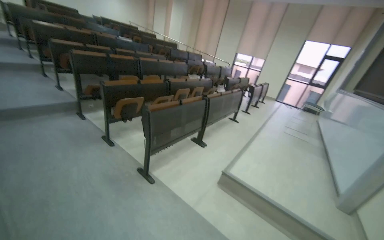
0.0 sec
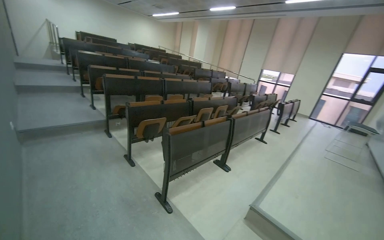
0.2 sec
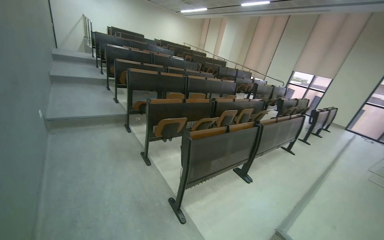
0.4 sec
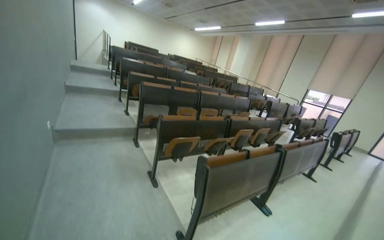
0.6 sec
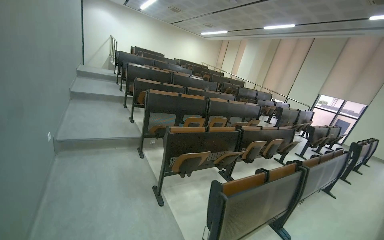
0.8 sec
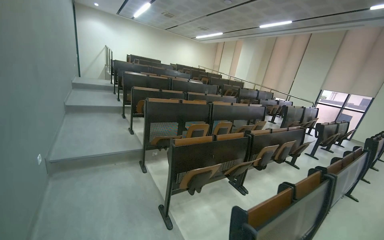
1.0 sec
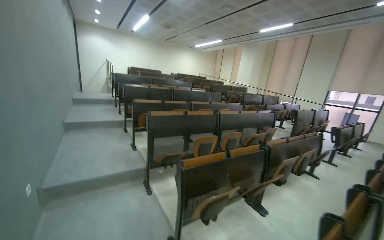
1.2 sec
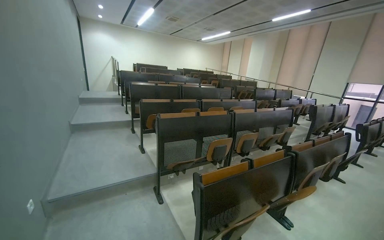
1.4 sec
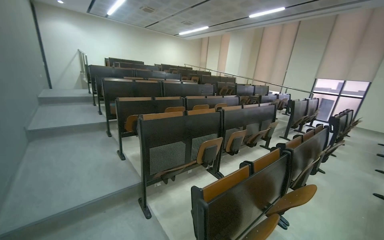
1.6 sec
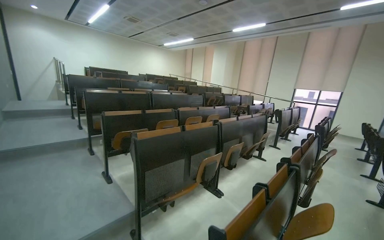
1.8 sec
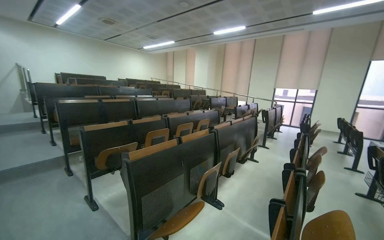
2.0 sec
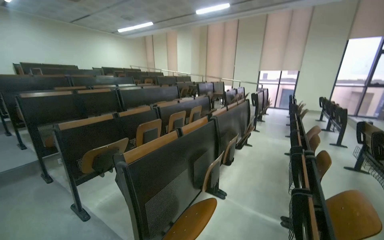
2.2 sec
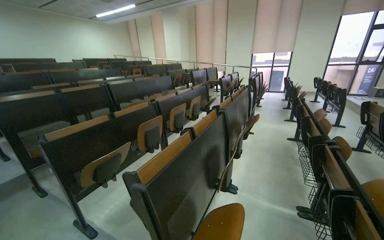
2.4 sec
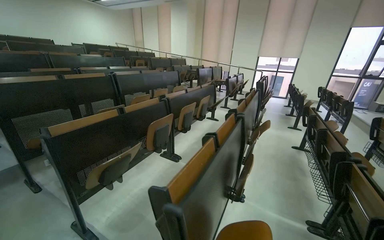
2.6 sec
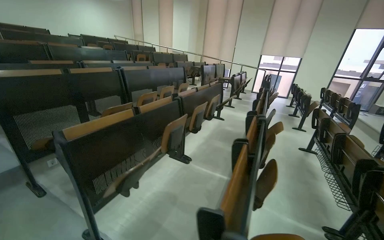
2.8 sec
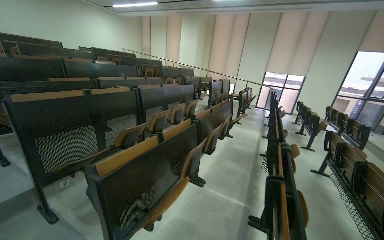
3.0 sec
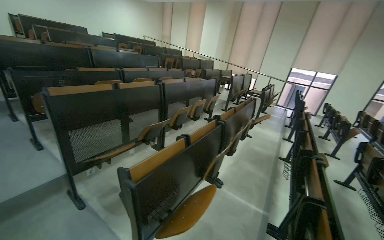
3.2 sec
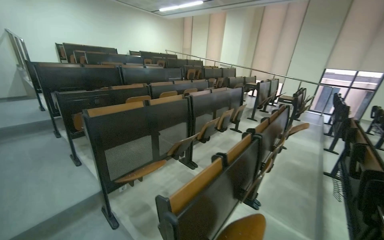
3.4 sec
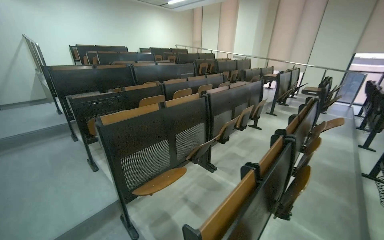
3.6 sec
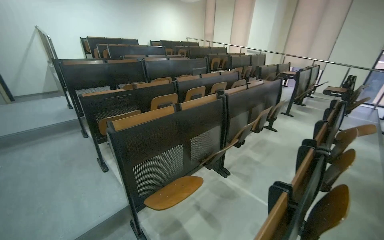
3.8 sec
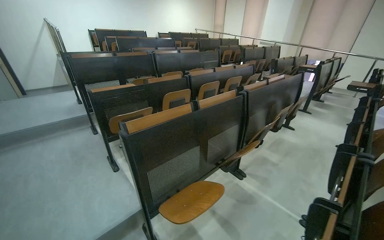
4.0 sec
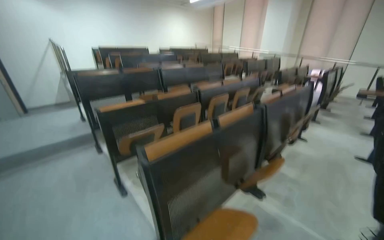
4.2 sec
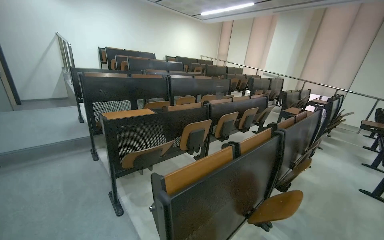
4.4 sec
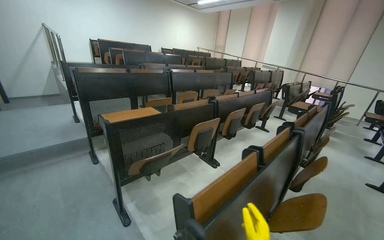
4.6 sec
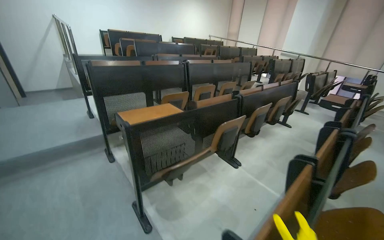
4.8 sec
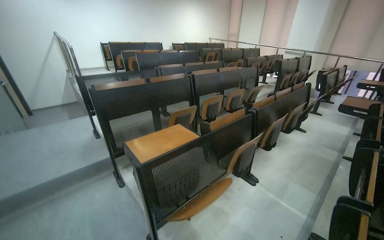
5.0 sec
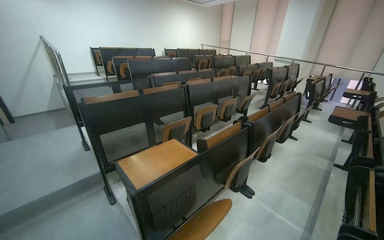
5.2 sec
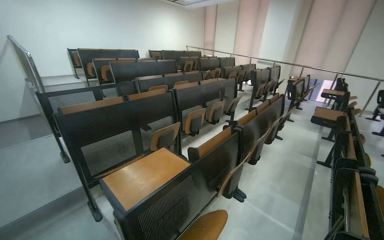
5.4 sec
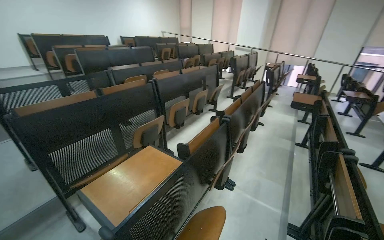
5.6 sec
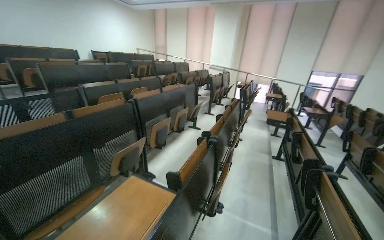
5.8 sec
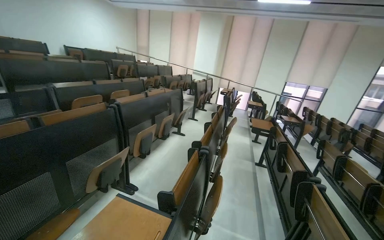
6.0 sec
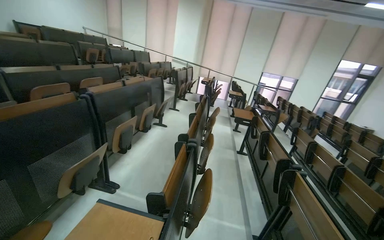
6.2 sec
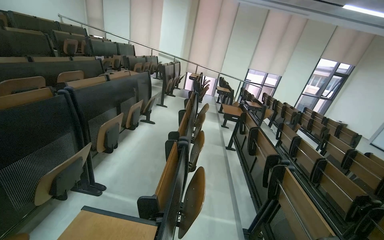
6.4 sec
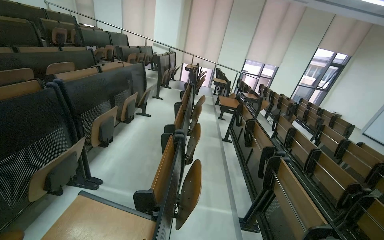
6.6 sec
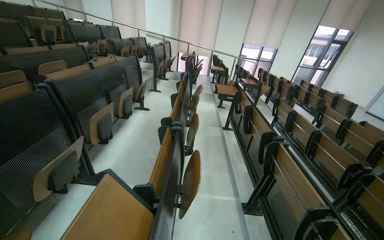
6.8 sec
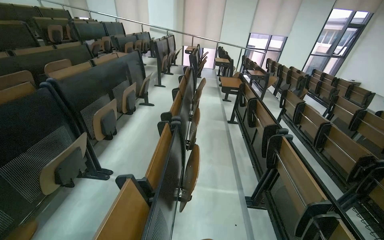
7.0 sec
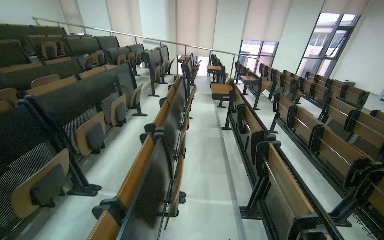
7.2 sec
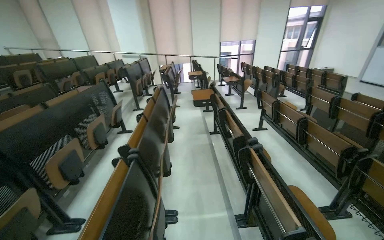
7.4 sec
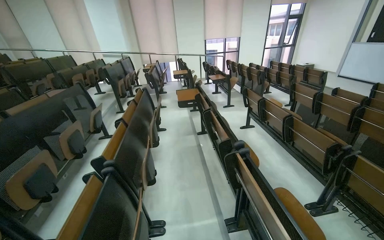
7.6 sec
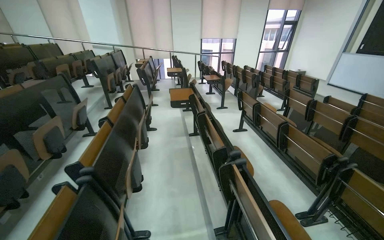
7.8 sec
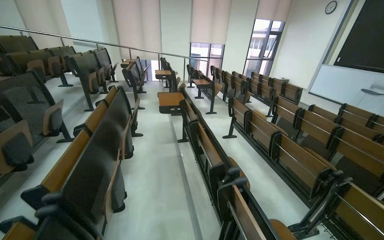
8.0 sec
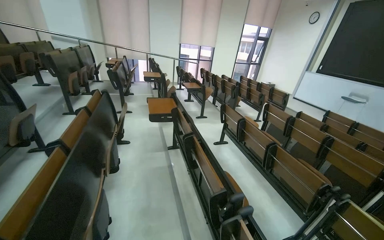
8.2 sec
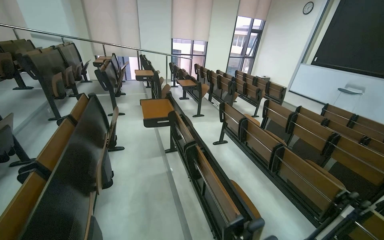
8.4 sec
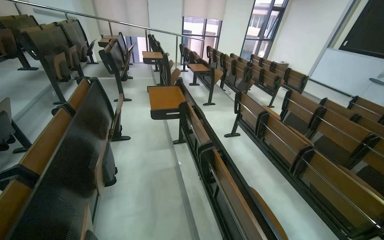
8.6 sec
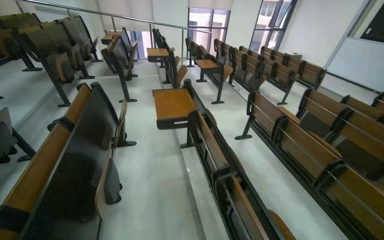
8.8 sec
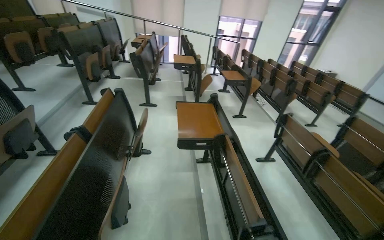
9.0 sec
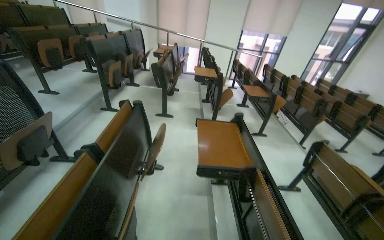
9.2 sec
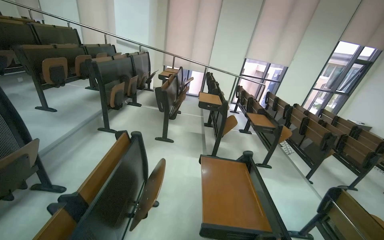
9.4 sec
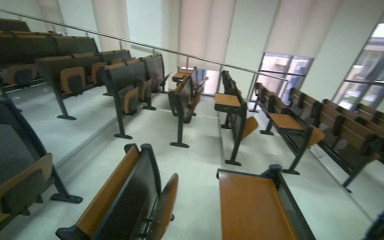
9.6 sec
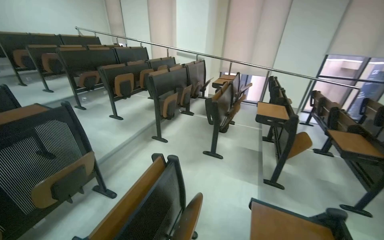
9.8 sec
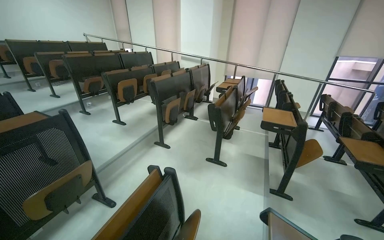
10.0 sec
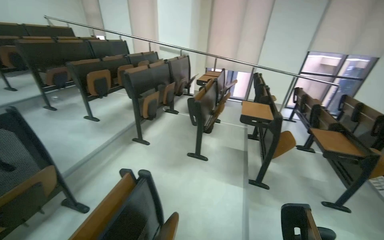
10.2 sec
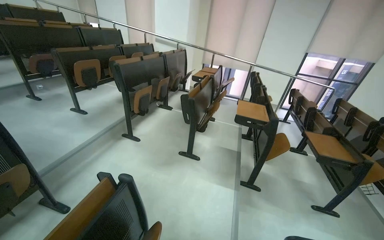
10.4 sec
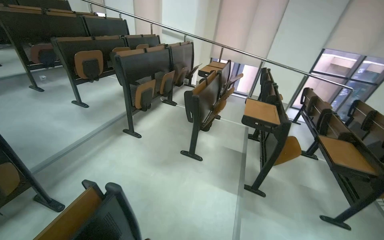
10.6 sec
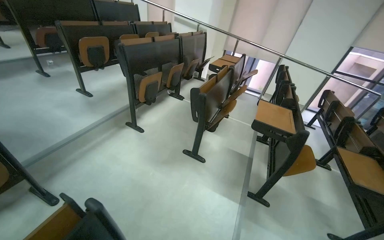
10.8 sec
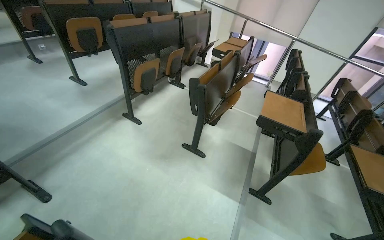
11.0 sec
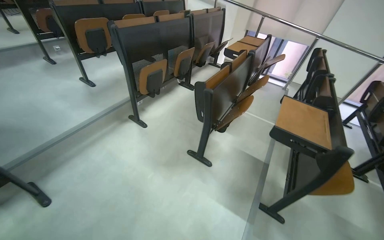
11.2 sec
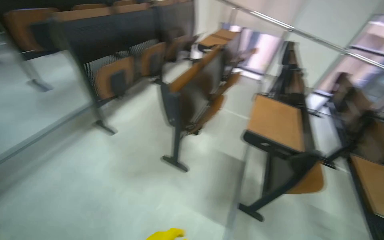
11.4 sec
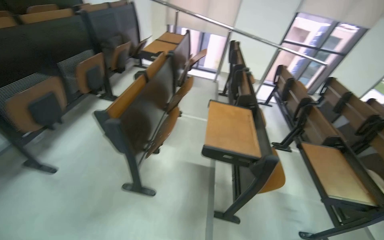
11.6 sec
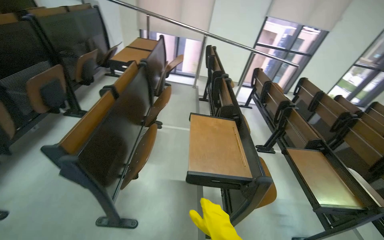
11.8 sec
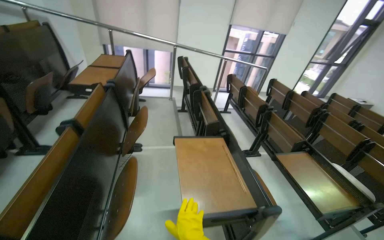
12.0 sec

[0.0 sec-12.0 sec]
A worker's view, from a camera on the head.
Job: organizing items.
The whole recording: Organizing auditorium chairs and desks. The worker adjusts and aligns chairs and desks in the auditorium.
0.0 sec to 1.6 sec: The camera travels some 1.5 m. The camera is aimed about 15 degrees further to the left. The view tilts approximately 10 degrees upward.
1.6 sec to 3.0 sec: The head travels about 1.5 m. The view pans to the right by about 25 degrees.
3.0 sec to 4.4 sec: The camera is carried approximately 1 m. The camera is aimed about 20 degrees further to the left.
4.4 sec to 6.0 sec: The wearer moves approximately 1 m. The head rotates approximately 30 degrees to the right.
6.0 sec to 7.6 sec: The head travels roughly 50 cm. The wearer's head swings roughly 25 degrees to the right.
7.6 sec to 9.0 sec: The head travels roughly 1 m.
9.0 sec to 10.4 sec: The head travels approximately 90 cm. The head turns to the left by about 25 degrees.
10.4 sec to 12.0 sec: The wearer moves some 1.5 m. The wearer's head swings roughly 30 degrees to the right.

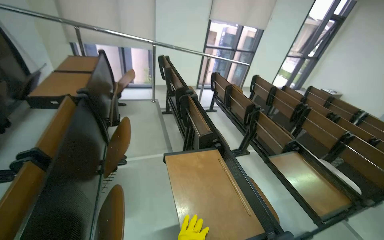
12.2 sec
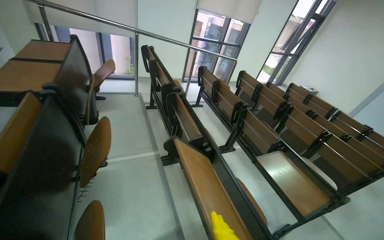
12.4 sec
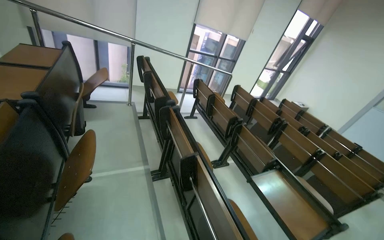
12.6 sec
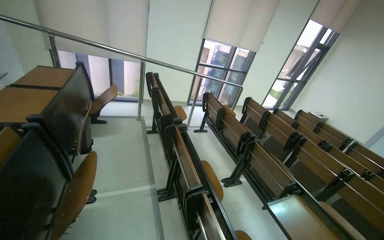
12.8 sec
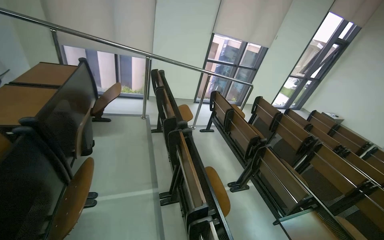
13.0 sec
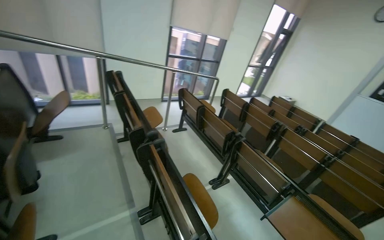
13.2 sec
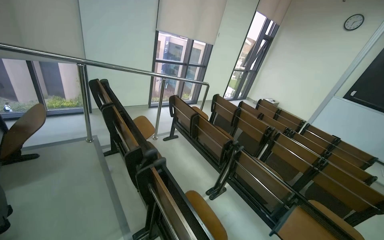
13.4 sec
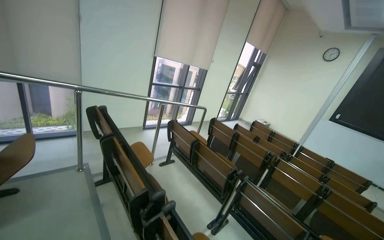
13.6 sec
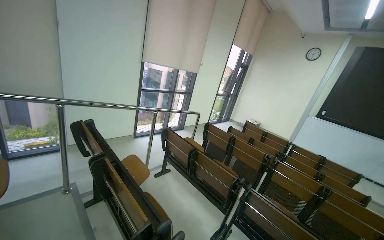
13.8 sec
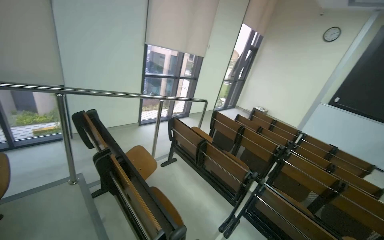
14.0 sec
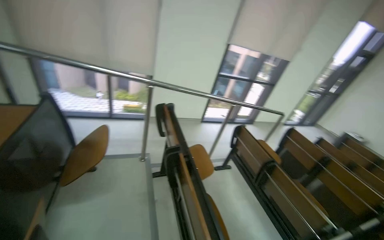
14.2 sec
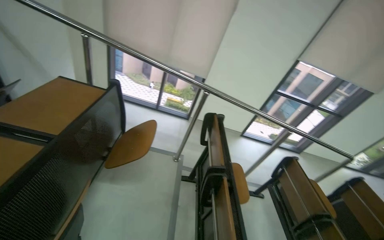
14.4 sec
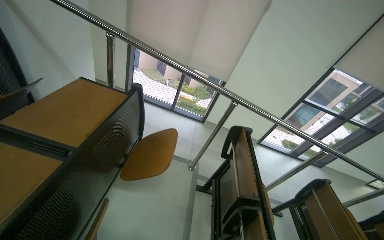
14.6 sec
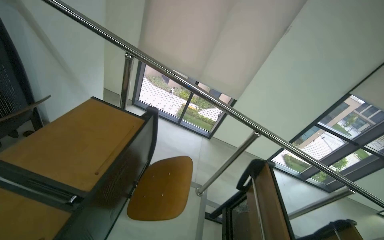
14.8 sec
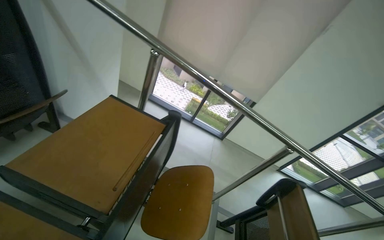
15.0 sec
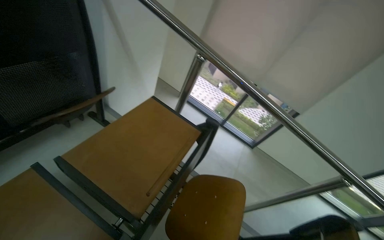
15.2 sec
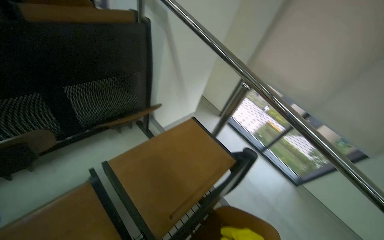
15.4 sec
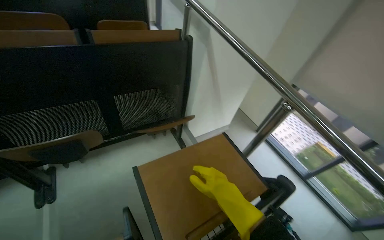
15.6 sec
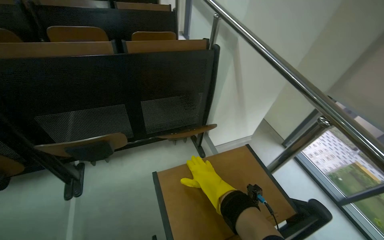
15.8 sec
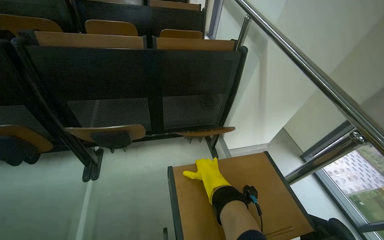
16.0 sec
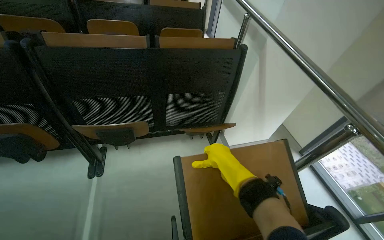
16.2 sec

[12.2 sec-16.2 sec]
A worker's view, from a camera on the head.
Job: organizing items.
The whole recording: Organizing auditorium chairs and desks. The worker adjusts and aligns chairs and desks in the auditorium.
12.2 sec to 13.6 sec: The camera is carried roughly 80 cm. The camera is aimed roughly 20 degrees further to the right.
13.6 sec to 14.8 sec: The camera is carried about 80 cm. The wearer's head swings some 50 degrees to the left.
14.8 sec to 16.2 sec: The head rotates approximately 65 degrees to the left.

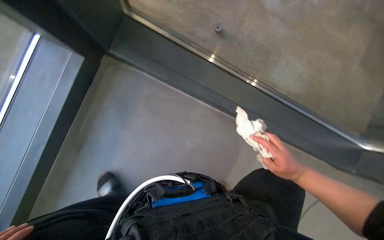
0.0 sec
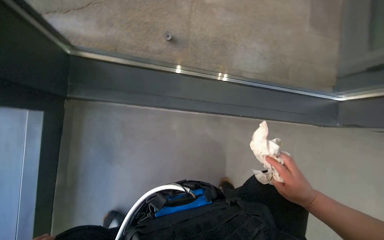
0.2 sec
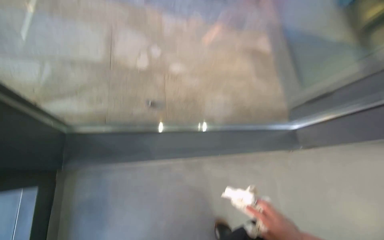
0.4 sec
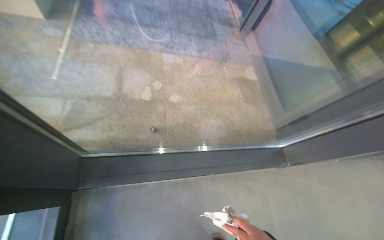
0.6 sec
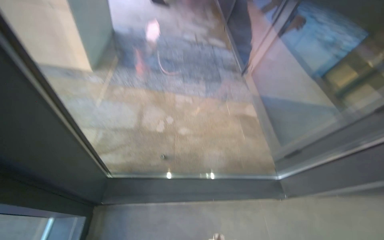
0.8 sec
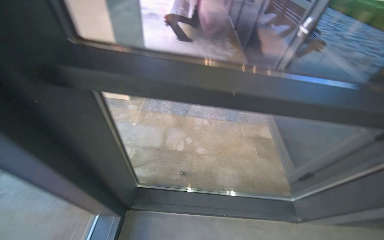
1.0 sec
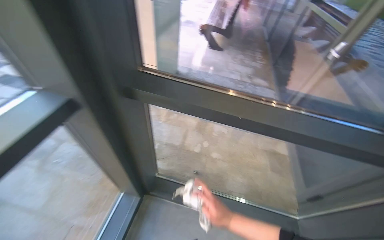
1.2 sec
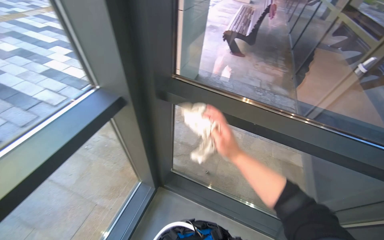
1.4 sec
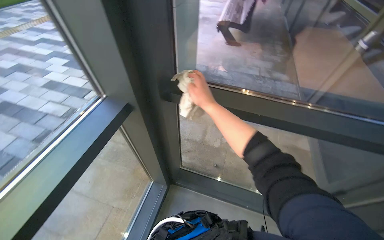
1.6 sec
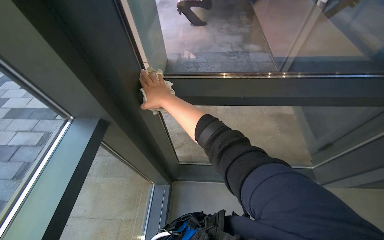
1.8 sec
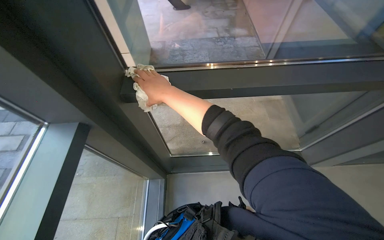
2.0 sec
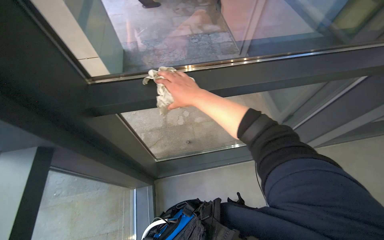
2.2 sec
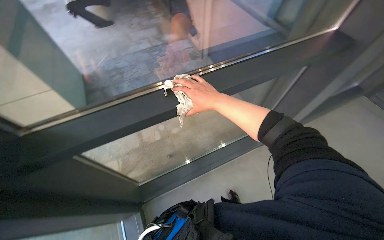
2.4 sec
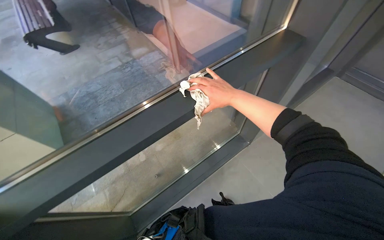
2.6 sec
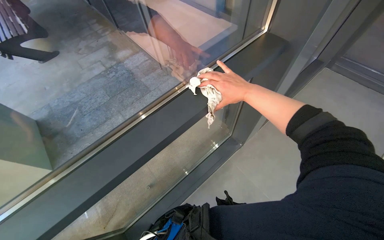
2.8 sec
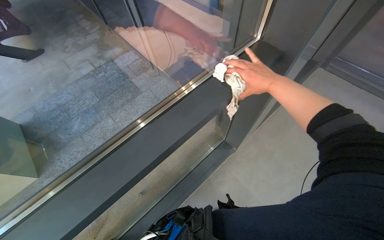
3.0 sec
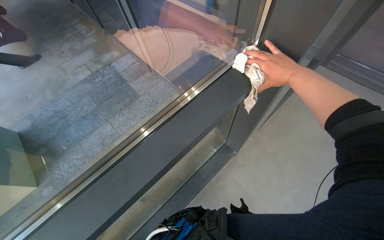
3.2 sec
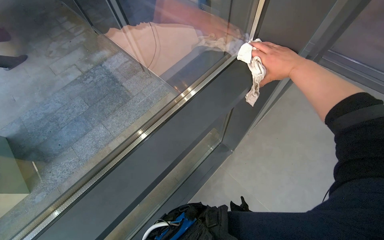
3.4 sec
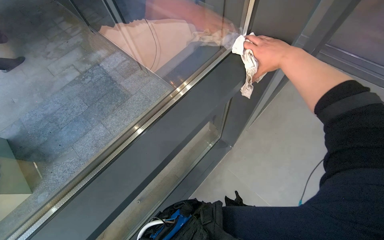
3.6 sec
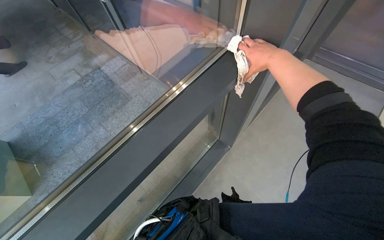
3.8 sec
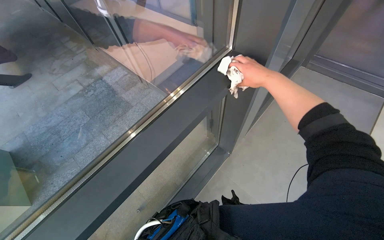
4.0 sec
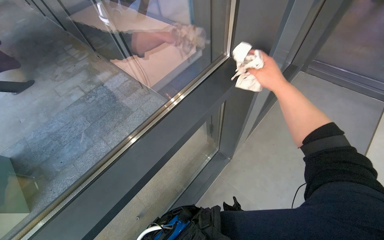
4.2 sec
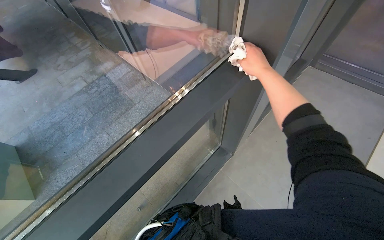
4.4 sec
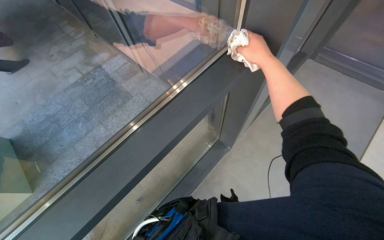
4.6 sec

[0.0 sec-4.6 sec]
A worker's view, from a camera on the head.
Job: cleaning windows.
The whole recording: Cleaning window frame. The worker wipes another section of the window frame with a cloth.
0.0 sec to 1.6 sec: The camera travels approximately 80 cm. The camera sweeps to the left, by some 25 degrees. The wearer looks some 30 degrees further upward.
1.6 sec to 3.0 sec: The head turns to the right by approximately 45 degrees.
